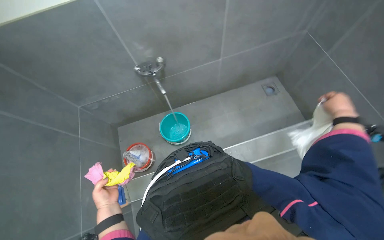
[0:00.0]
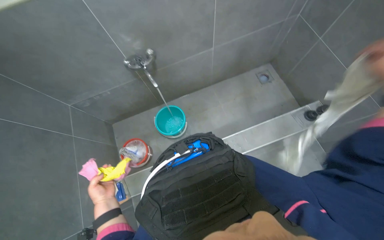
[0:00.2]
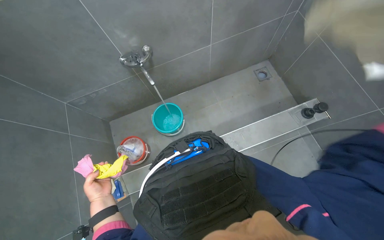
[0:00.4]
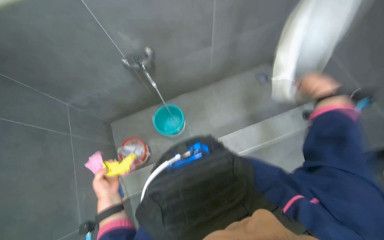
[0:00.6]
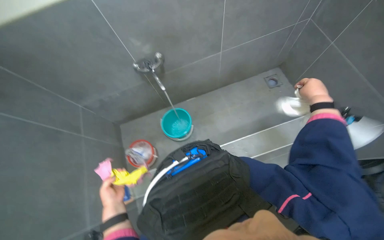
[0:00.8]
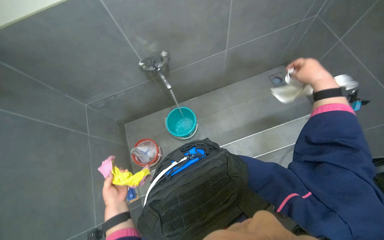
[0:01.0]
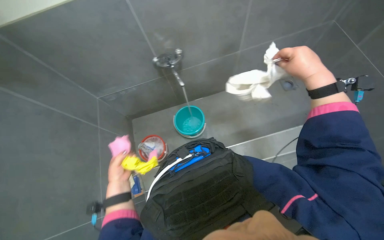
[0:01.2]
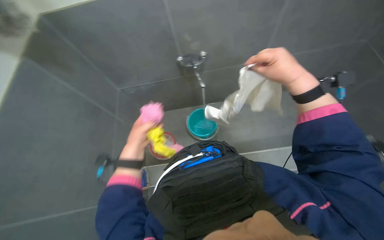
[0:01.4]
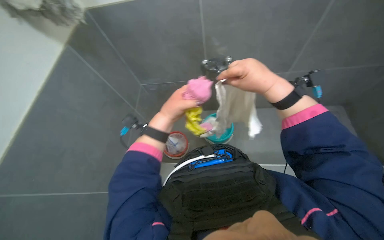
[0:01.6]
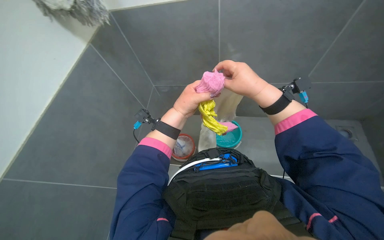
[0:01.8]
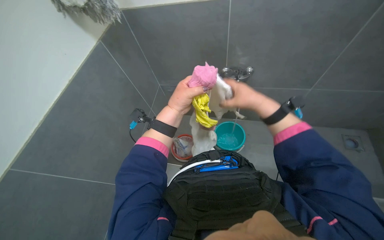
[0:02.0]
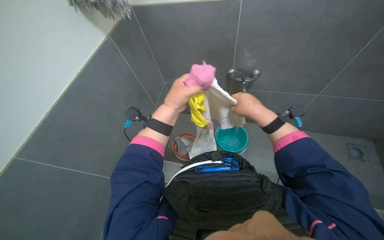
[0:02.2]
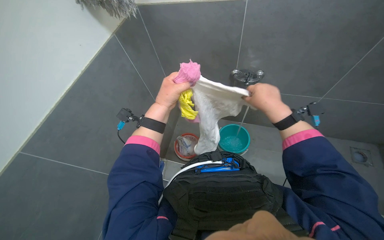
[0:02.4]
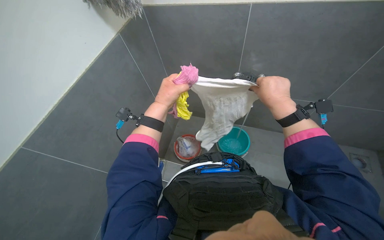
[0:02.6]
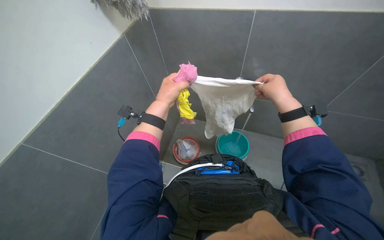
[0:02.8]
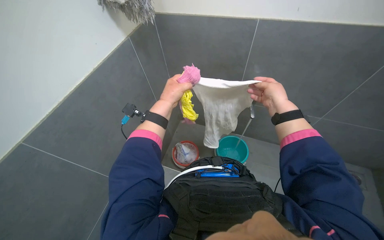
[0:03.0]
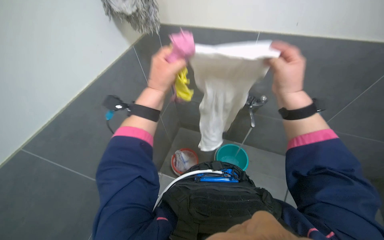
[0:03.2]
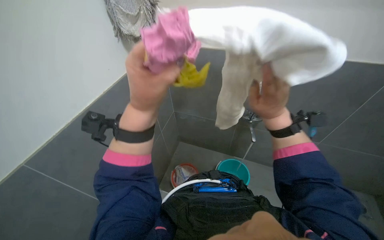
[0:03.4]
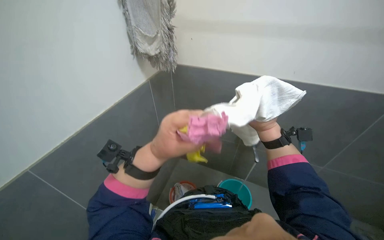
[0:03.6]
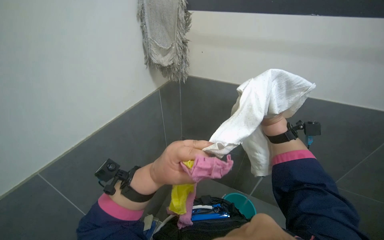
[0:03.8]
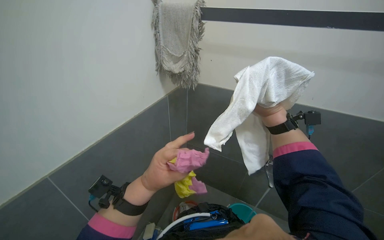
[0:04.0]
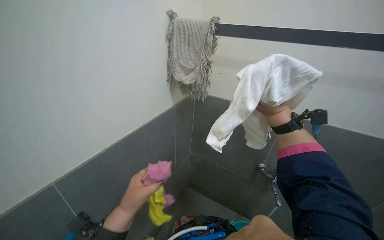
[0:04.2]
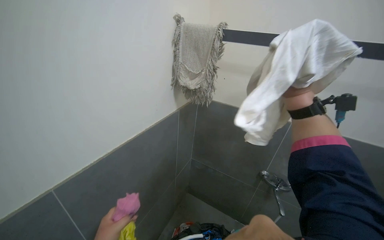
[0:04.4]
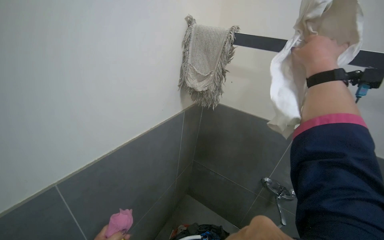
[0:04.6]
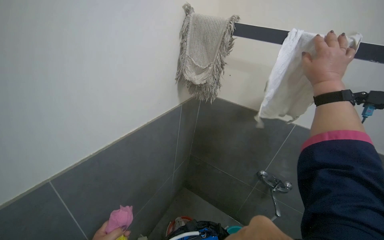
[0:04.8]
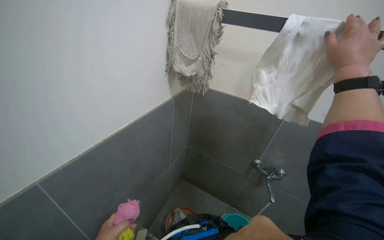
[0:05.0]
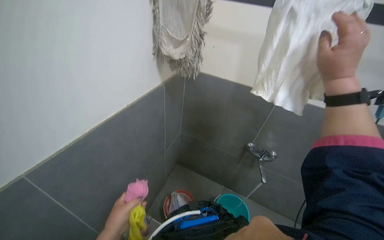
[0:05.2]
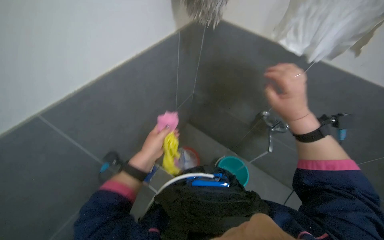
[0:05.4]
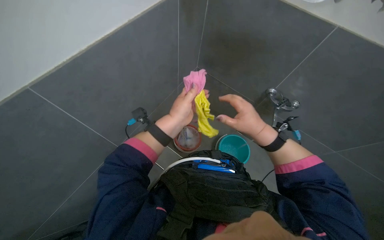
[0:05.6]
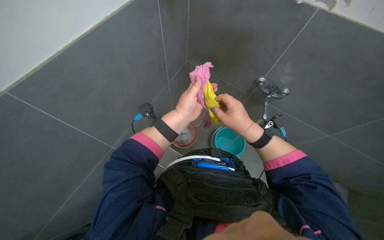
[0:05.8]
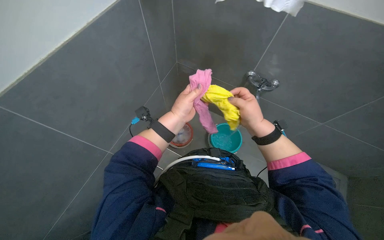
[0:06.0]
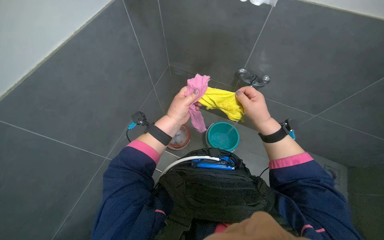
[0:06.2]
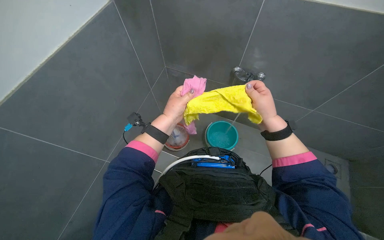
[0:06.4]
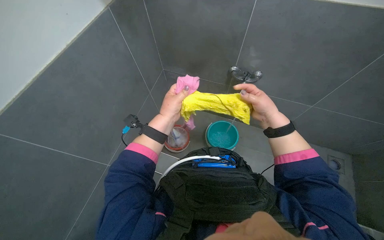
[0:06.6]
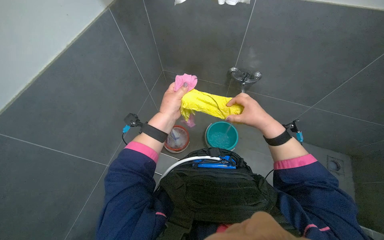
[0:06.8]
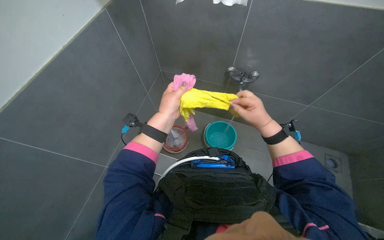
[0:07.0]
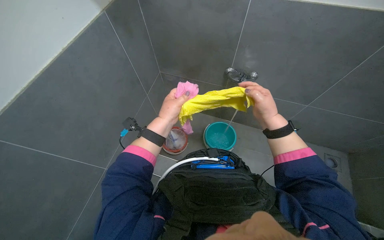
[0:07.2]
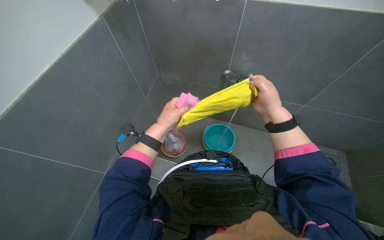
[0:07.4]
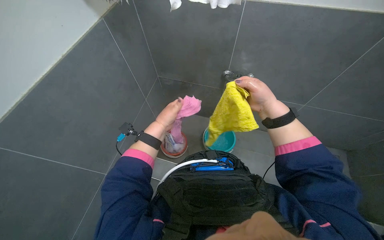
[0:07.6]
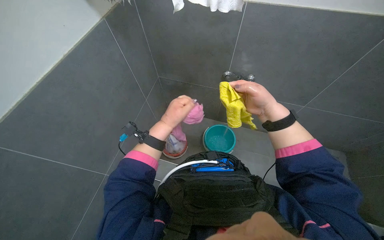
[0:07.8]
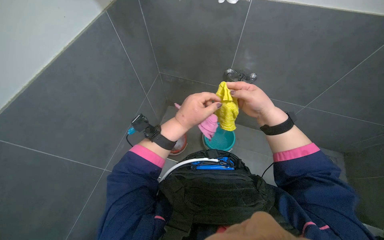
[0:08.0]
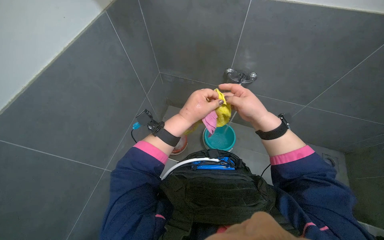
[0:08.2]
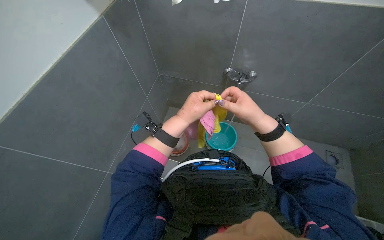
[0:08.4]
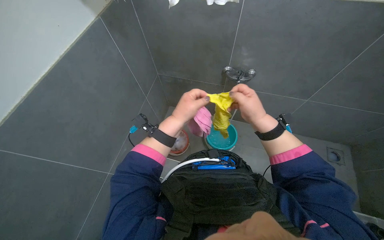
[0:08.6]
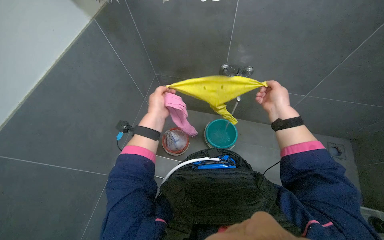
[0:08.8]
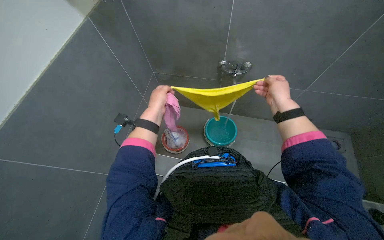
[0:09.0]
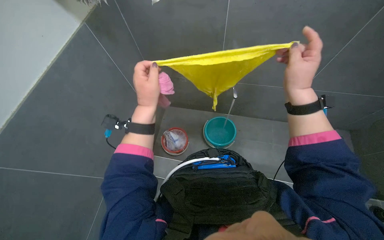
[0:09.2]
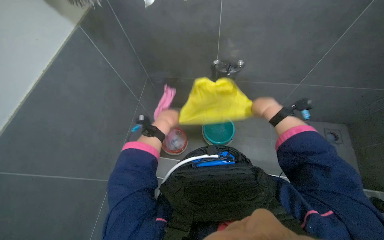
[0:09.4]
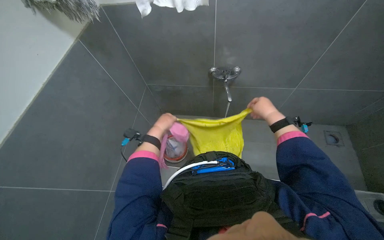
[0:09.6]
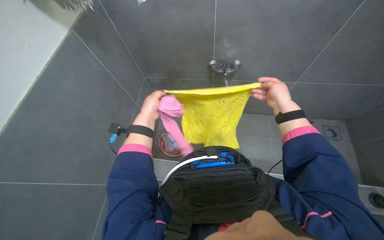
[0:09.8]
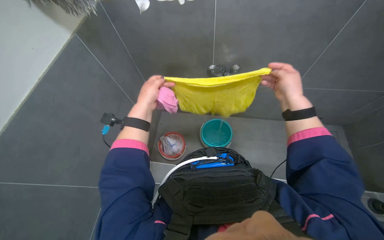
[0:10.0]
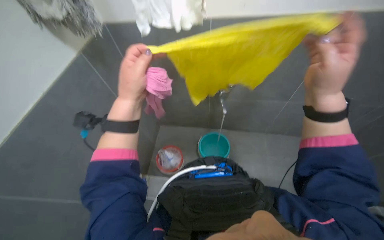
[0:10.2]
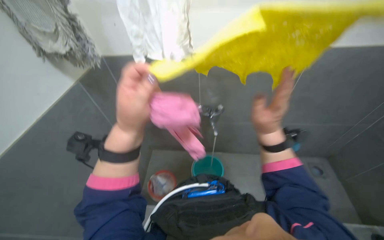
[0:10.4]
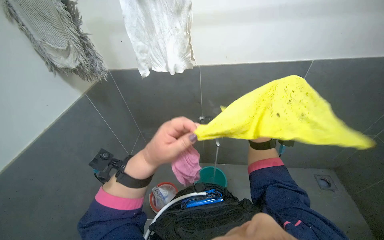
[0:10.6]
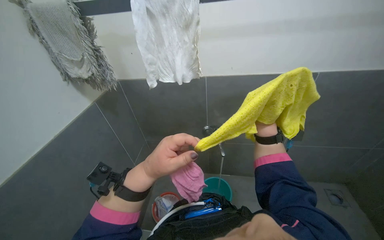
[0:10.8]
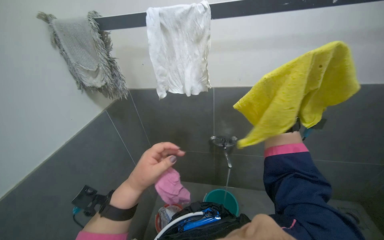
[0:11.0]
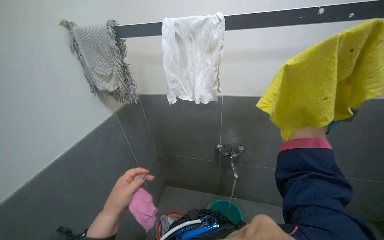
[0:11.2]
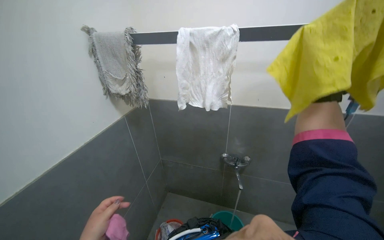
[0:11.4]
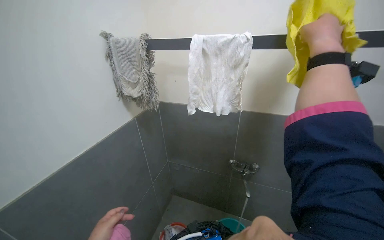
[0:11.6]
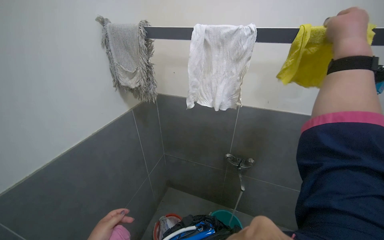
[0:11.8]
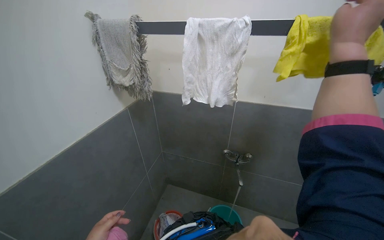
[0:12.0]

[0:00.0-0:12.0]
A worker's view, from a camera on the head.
Job: preparing cleaning supplies.
The whole recording: Wringing and organizing cloths. The worker wrings out various cloths and a mop head, placing them into buckets or hanging them to dry.
0:00.0 to 0:01.6: The left hand is displaced up the picture, nearer to the camera and to the right by roughly 40 cm.
0:03.0 to 0:04.4: The view tips upward by approximately 40 degrees. The right hand goes nearer and farther, roughly 20 cm each way, reversing 2 times.
0:04.4 to 0:06.0: The camera pitches downward, by approximately 25 degrees.
0:06.0 to 0:07.6: The right hand is displaced up the picture by about 10 cm.
0:09.0 to 0:10.4: The wearer looks approximately 20 degrees further upward. The right hand travels nearer to the camera by roughly 15 cm. Meanwhile the left hand swings nearer and farther, approximately 20 cm each way, with 2 reversals.
0:10.4 to 0:12.0: The head turns to the left by about 15 degrees. The wearer looks some 15 degrees further upward.

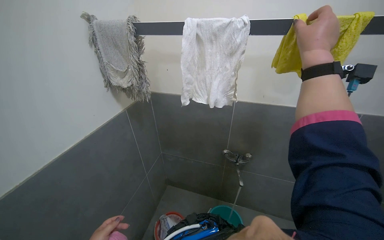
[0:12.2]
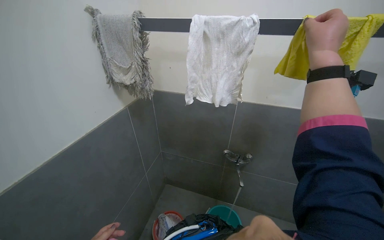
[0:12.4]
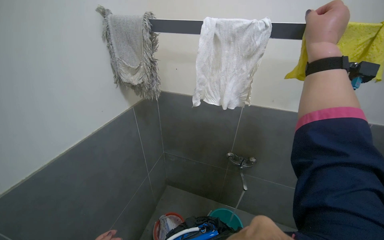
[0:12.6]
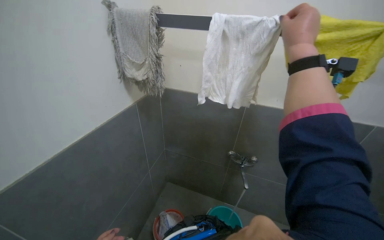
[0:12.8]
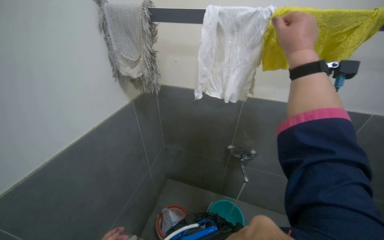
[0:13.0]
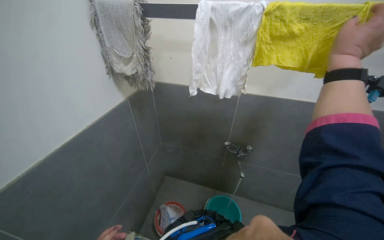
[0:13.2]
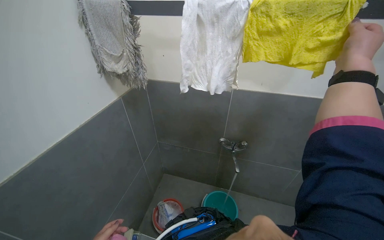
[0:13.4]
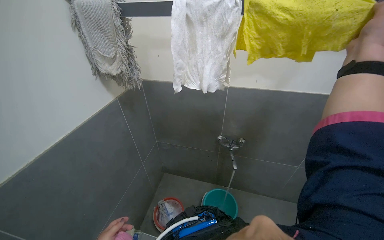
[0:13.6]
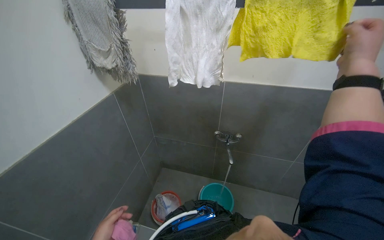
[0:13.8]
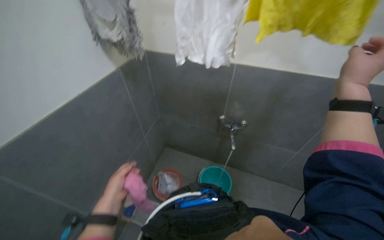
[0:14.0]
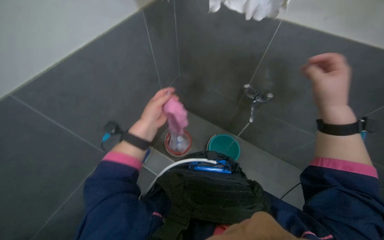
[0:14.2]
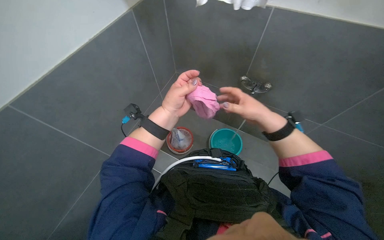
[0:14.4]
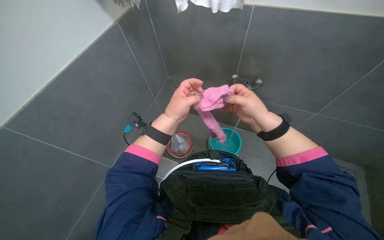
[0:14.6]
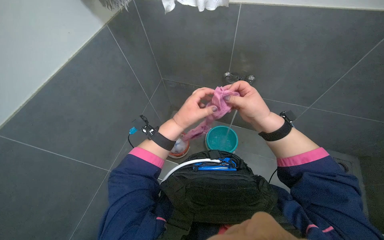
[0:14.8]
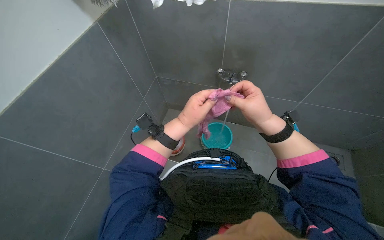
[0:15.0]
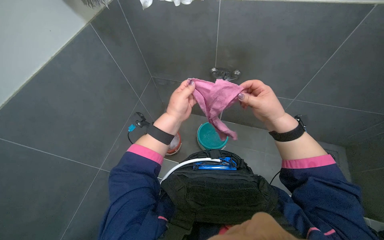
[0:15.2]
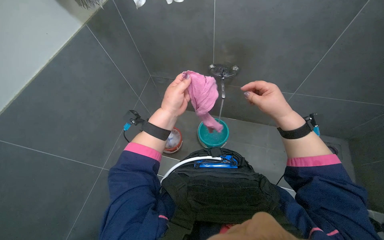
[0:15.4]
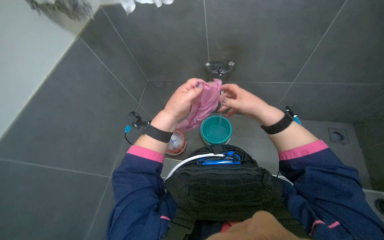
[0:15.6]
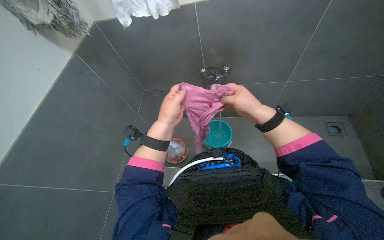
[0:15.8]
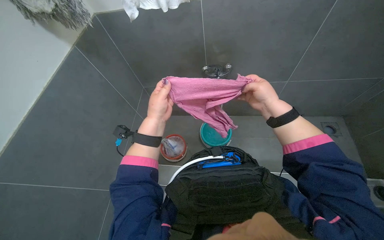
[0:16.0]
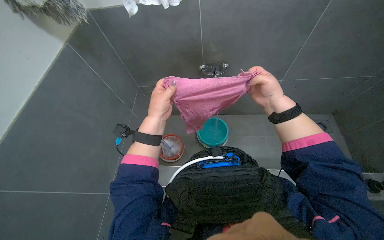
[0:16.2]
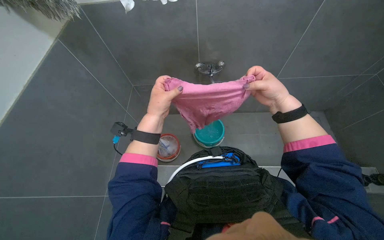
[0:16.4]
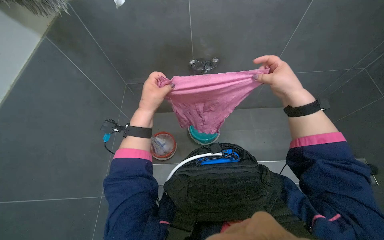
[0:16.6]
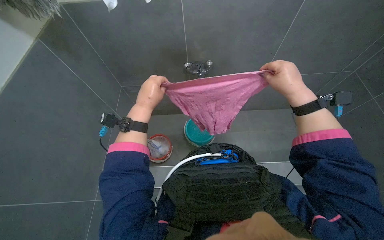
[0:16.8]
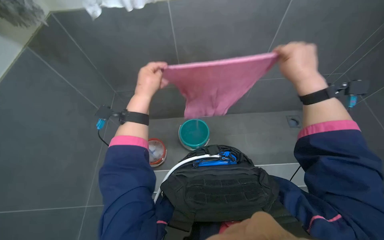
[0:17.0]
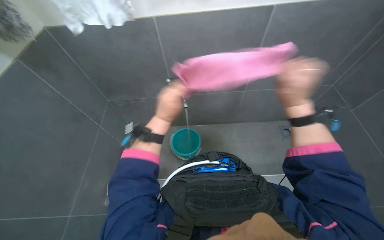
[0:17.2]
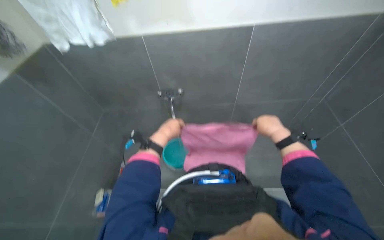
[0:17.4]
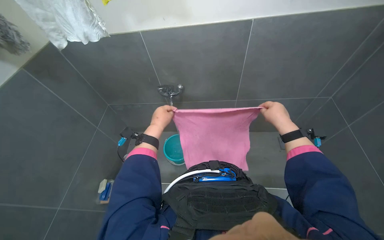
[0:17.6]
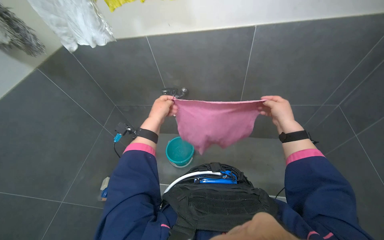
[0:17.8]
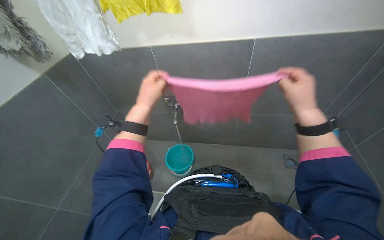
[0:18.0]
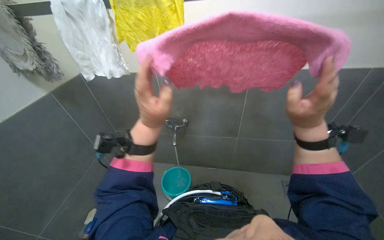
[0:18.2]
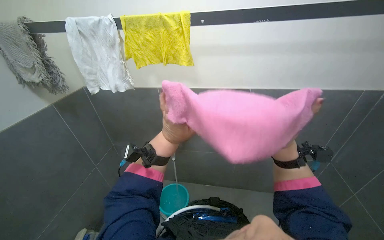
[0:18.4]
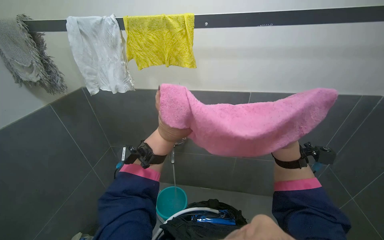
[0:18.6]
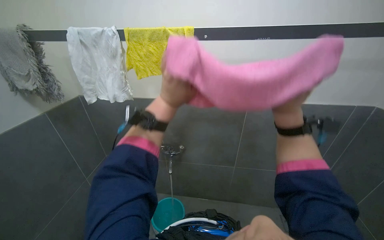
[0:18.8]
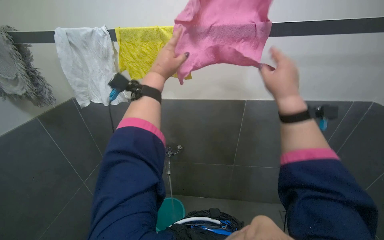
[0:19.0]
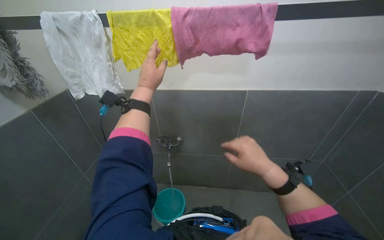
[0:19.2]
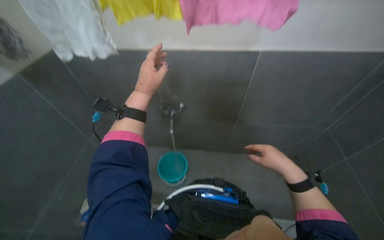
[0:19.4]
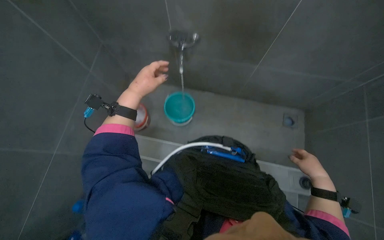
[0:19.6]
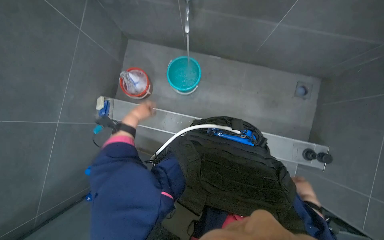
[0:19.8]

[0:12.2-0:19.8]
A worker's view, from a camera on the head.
Job: preparing cleaning supplies.
The whole recording: Wringing and organizing cloths. The worker wrings out various cloths and a mop head, placing them into buckets or hanging them to dry.
0:12.2 to 0:13.8: The right hand goes some 15 cm to the right.
0:13.8 to 0:15.2: The view tips downward by some 20 degrees.
0:15.2 to 0:16.8: The right hand shifts about 10 cm to the right.
0:16.8 to 0:18.2: The camera pitches upward, by some 20 degrees. The left hand shifts some 20 cm nearer to the camera. Meanwhile the right hand moves nearer and farther over about 20 cm, changing direction 2 times.
0:18.2 to 0:19.8: The view tilts approximately 25 degrees downward.
